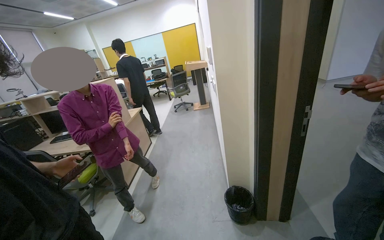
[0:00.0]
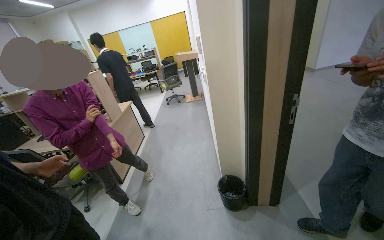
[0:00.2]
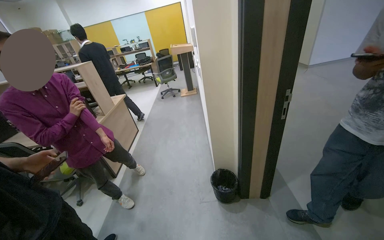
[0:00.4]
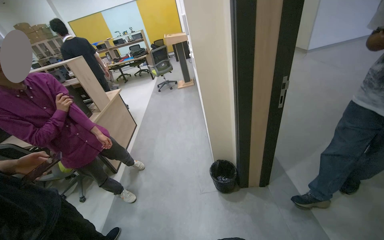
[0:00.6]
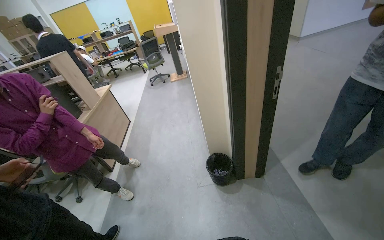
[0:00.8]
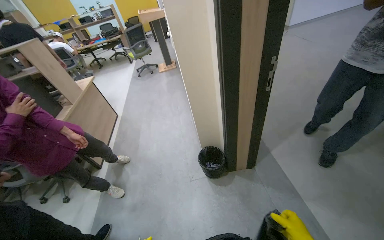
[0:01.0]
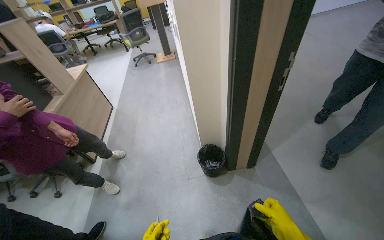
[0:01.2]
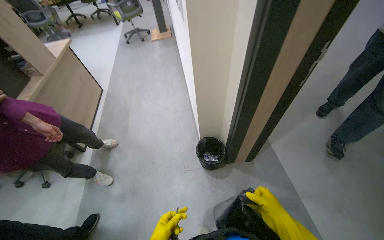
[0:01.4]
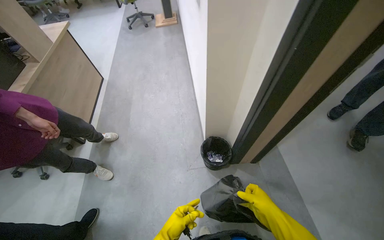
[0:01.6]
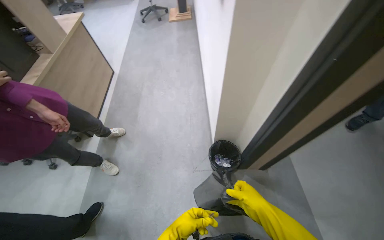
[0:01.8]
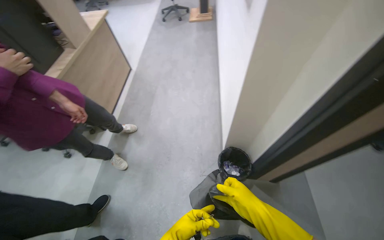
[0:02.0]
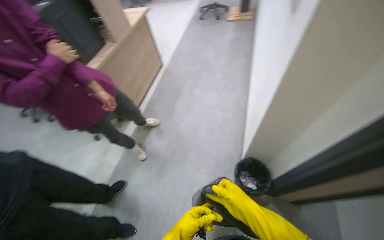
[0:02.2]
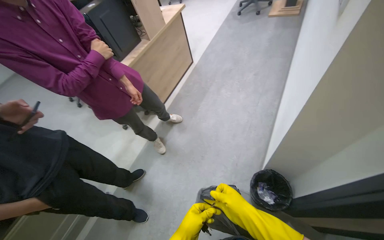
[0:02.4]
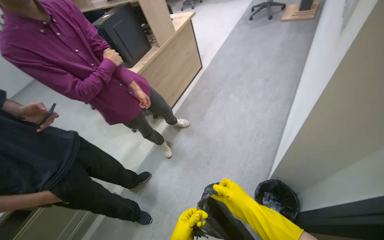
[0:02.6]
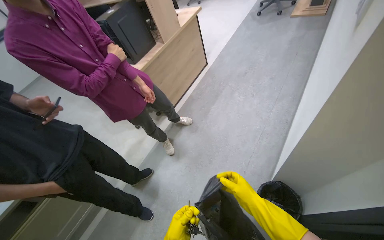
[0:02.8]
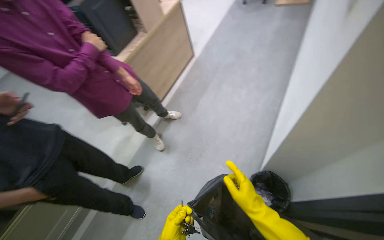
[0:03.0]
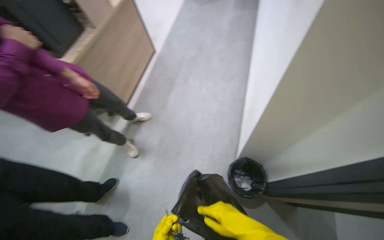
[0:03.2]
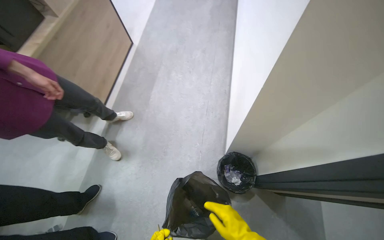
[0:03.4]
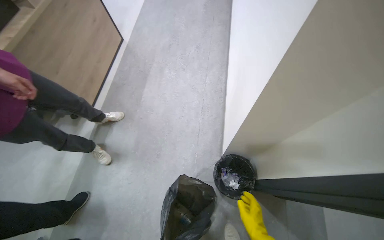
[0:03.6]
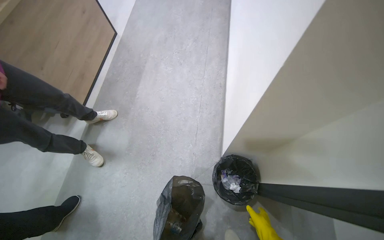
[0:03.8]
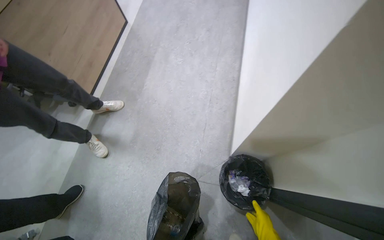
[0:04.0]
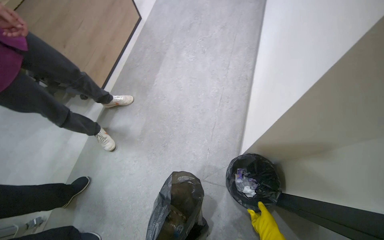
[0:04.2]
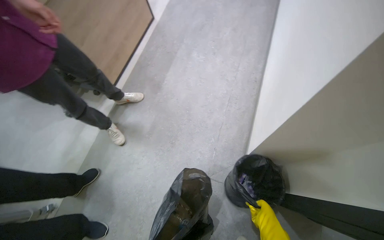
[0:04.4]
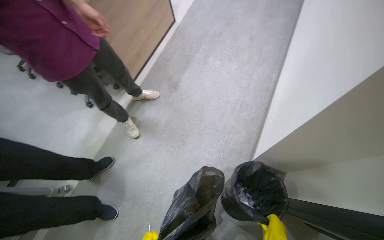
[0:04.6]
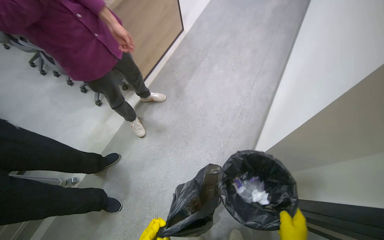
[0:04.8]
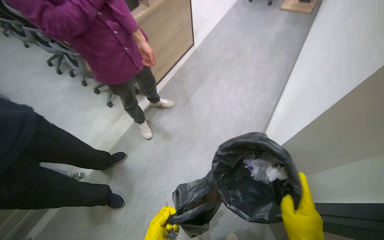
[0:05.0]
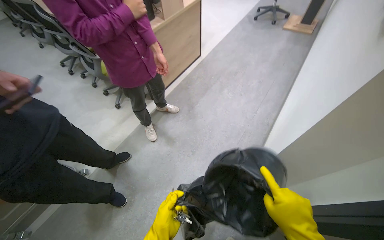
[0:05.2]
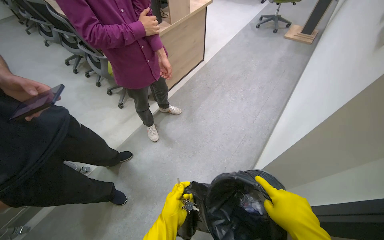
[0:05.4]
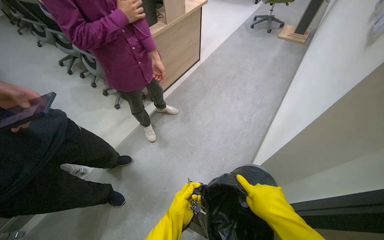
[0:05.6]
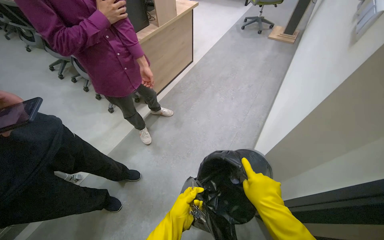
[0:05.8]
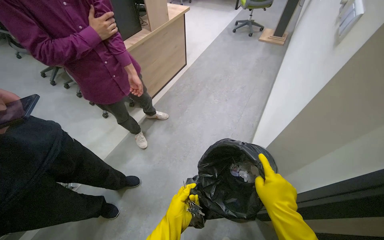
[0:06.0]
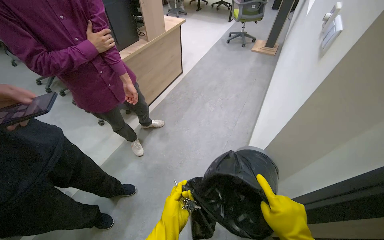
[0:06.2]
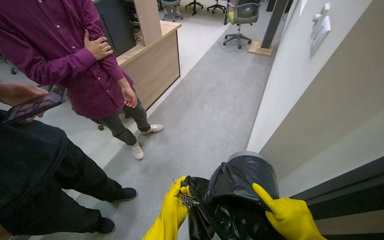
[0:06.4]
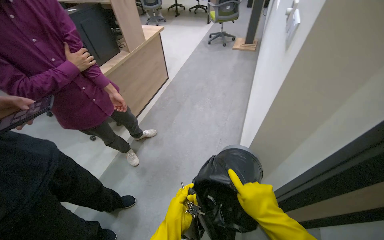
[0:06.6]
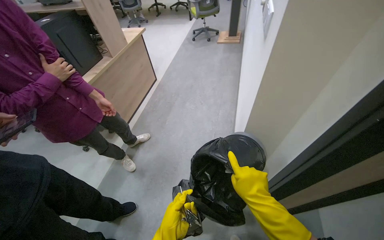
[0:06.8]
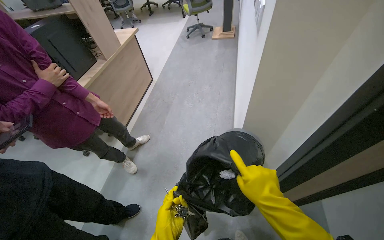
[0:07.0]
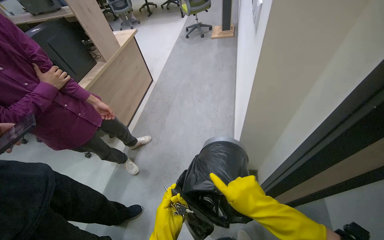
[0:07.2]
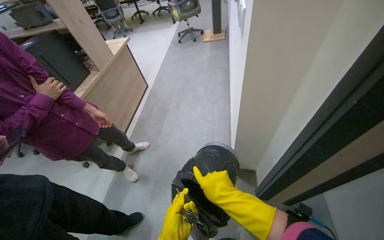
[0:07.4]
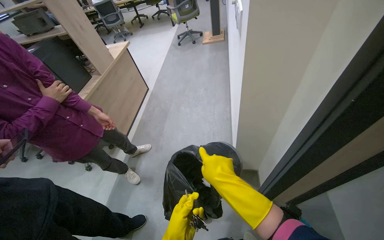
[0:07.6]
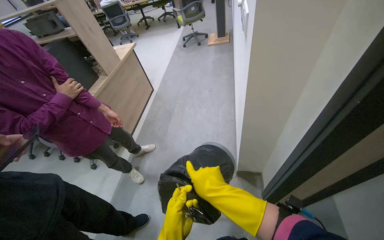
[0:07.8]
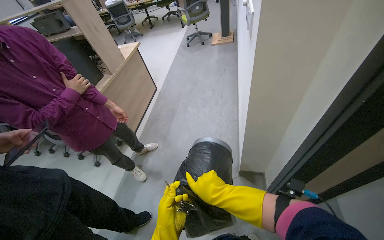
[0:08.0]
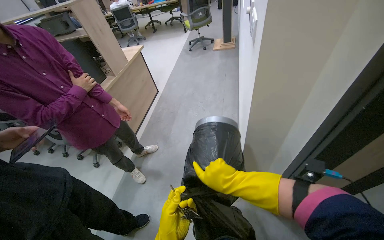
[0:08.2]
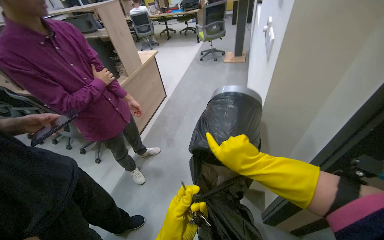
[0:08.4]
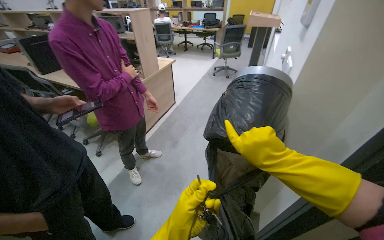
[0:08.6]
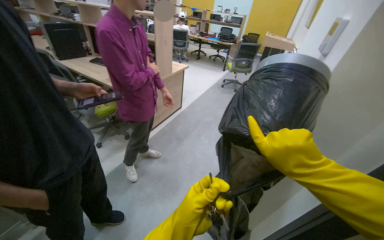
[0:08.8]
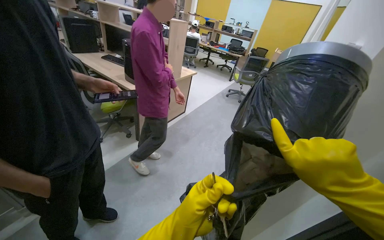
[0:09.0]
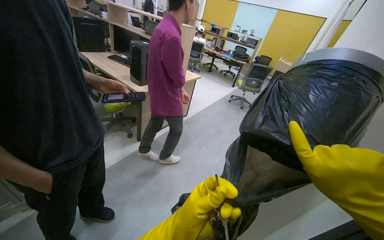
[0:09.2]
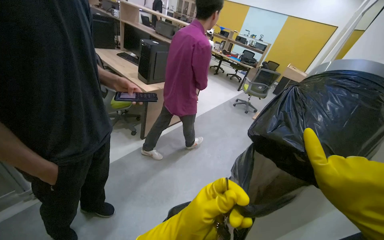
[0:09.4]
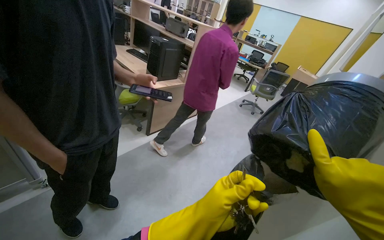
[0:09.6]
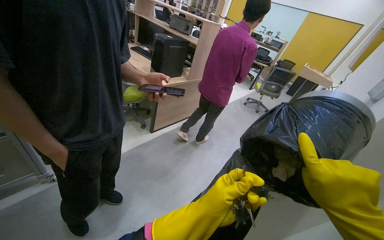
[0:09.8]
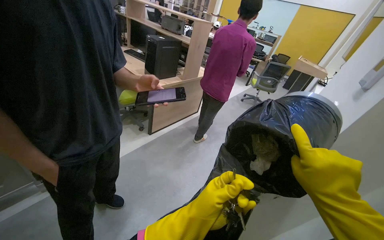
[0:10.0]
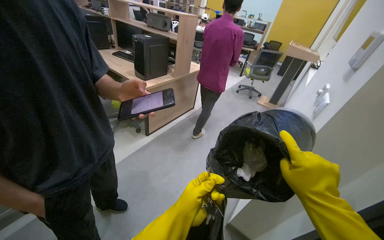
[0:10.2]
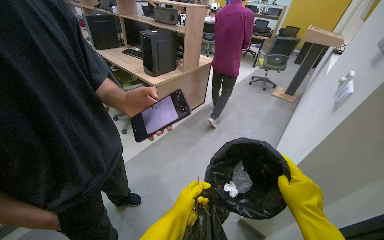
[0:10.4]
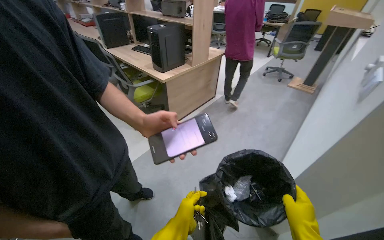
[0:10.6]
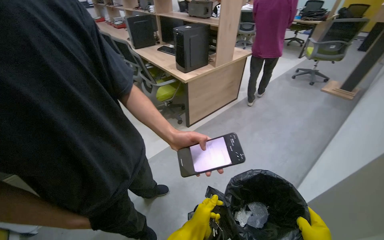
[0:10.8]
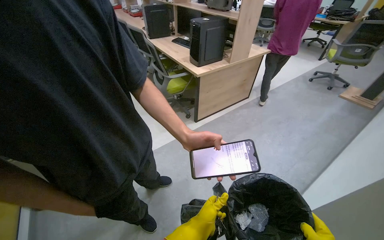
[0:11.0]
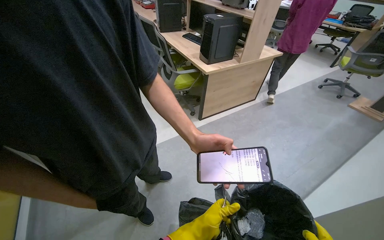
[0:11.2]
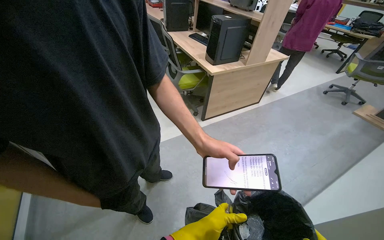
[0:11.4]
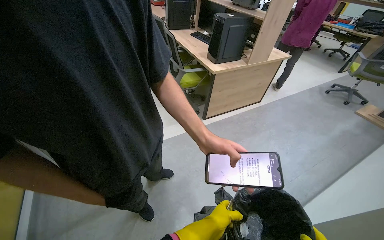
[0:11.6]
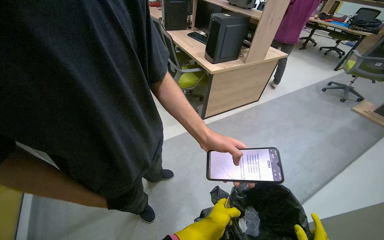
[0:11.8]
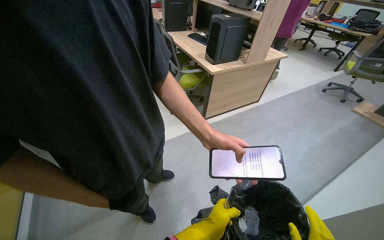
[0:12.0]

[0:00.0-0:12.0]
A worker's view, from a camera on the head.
Job: managing trash.
The whole recording: Emptying trash cans and replacing bags. The worker empties trash from cans, replaces the bags, and places the full bags into a larger bin.
0:00.0 to 0:01.6: The camera travels about 50 cm. The view tips downward by roughly 30 degrees.
0:01.6 to 0:03.0: The head rotates some 35 degrees to the left.
0:04.4 to 0:06.0: The camera travels approximately 50 cm.
0:07.6 to 0:09.0: The view tips upward by approximately 15 degrees. Everything in view rotates approximately 35 degrees clockwise.
0:10.4 to 0:12.0: The wearer's head swings about 20 degrees to the left.

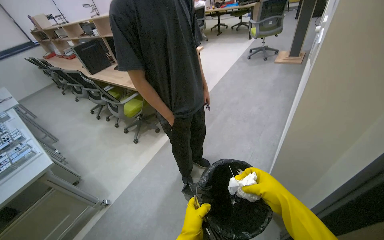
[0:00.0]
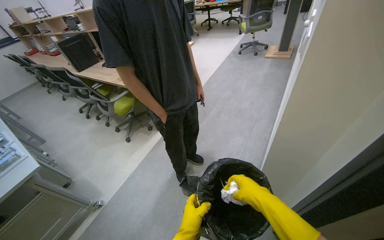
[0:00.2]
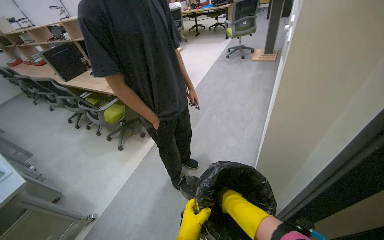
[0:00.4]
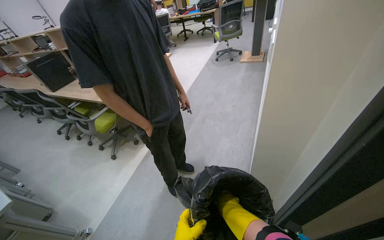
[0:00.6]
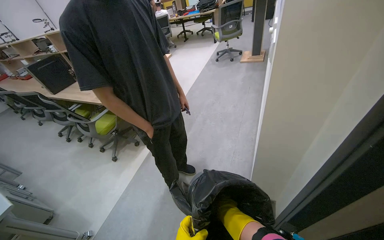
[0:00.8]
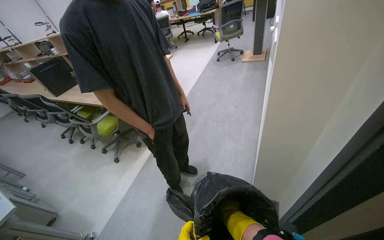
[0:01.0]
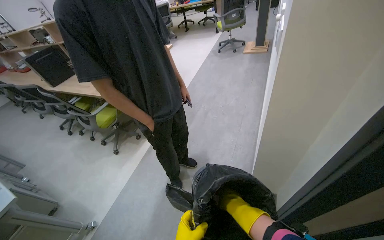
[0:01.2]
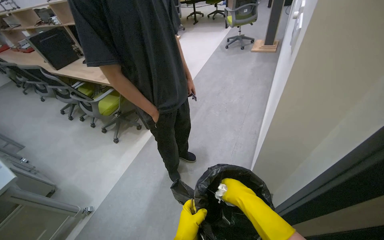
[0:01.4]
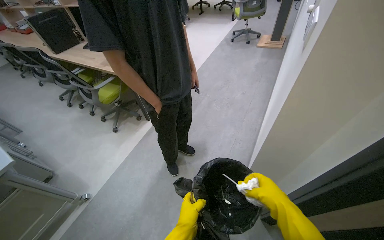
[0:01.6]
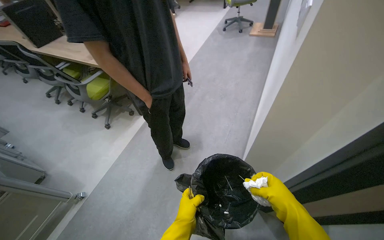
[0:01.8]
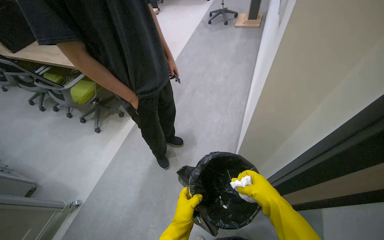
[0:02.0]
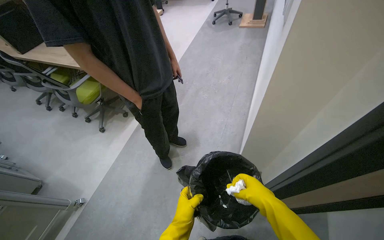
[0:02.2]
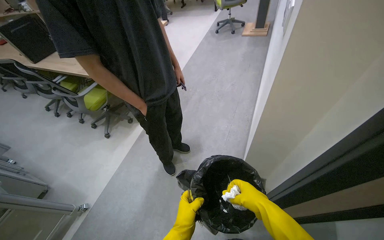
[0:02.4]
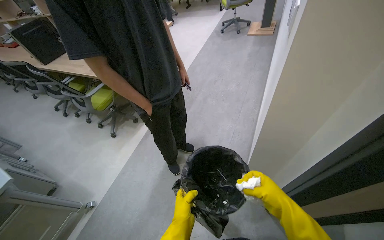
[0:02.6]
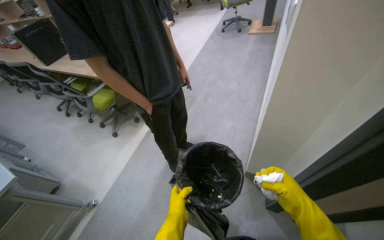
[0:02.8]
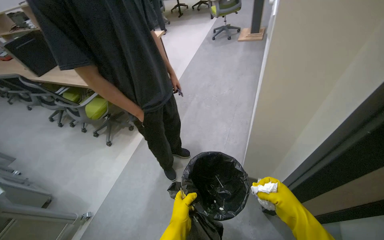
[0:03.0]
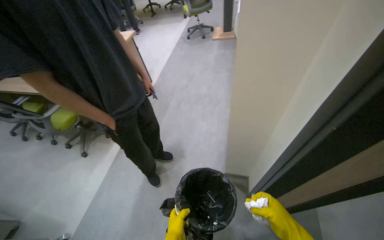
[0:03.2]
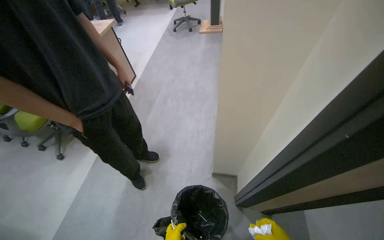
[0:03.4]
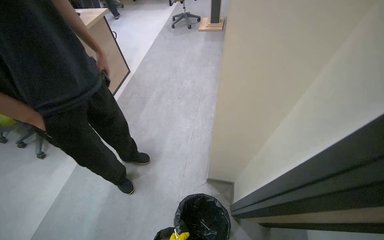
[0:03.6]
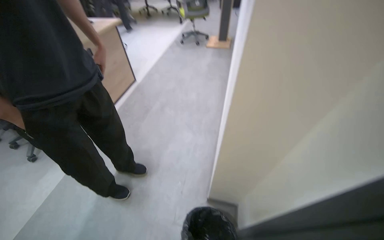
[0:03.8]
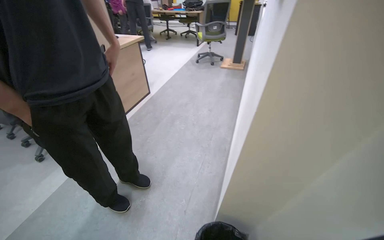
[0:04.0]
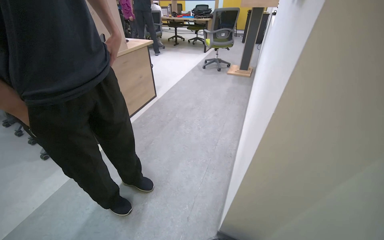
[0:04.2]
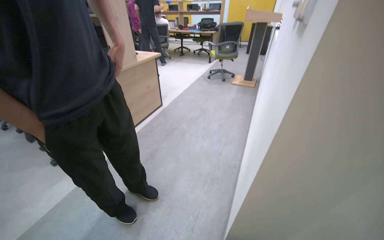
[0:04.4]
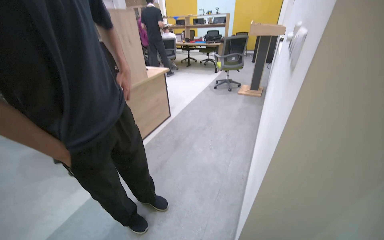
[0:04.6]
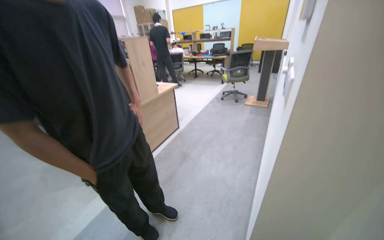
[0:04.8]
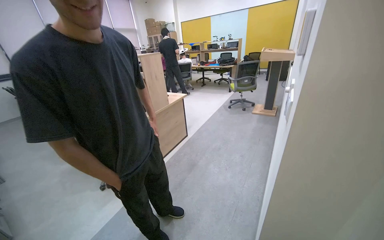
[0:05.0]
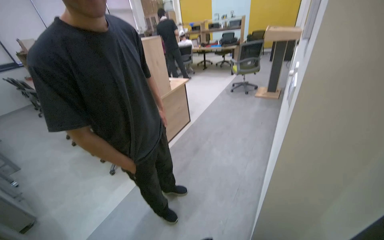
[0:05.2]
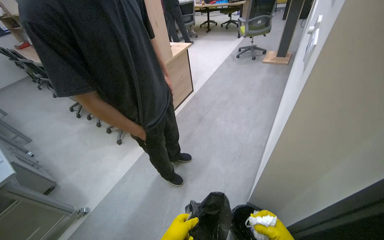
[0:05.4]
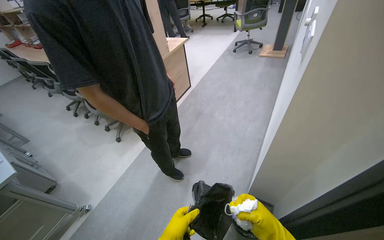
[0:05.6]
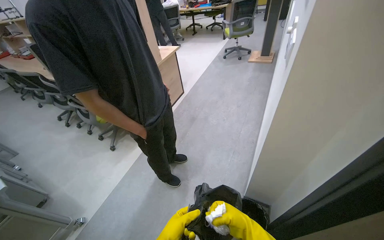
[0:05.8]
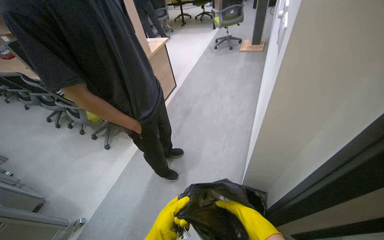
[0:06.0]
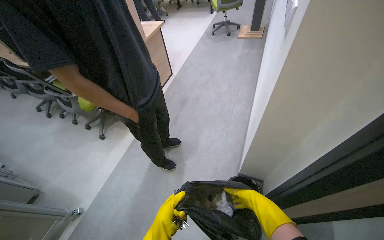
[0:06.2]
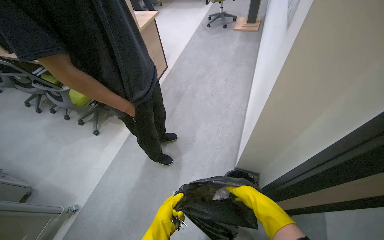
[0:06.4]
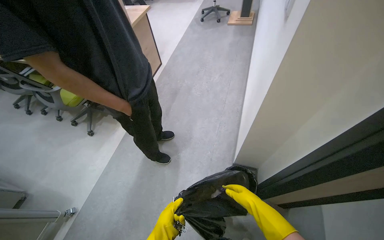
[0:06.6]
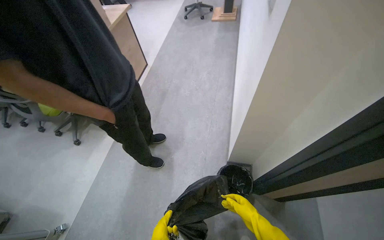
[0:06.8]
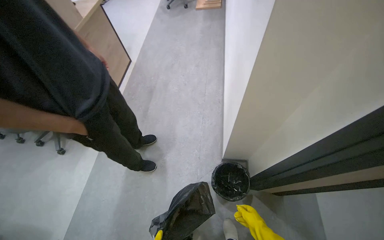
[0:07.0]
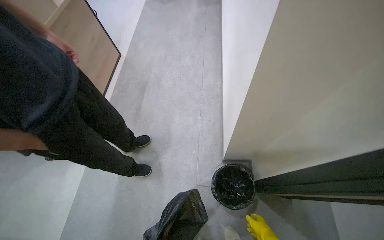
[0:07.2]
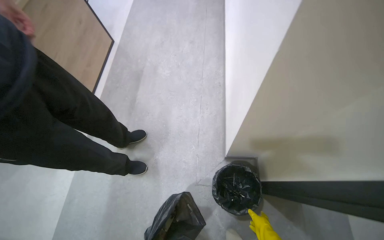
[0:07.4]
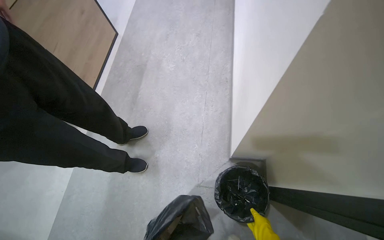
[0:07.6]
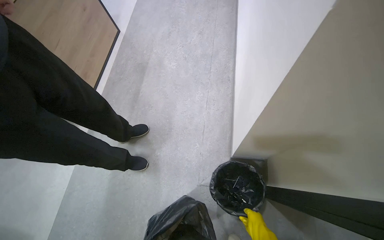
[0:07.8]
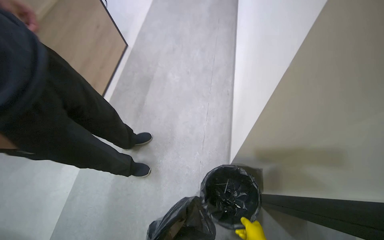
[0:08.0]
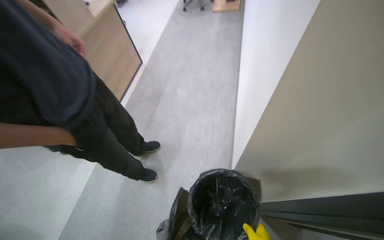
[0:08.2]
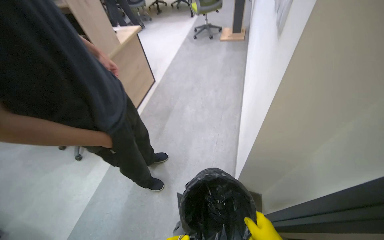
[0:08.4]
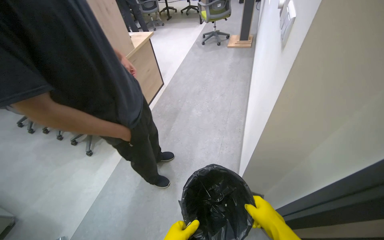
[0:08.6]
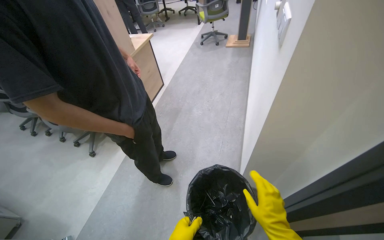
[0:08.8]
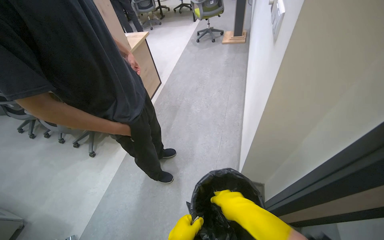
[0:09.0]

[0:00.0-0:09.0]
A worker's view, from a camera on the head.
Job: managing trash.
The whole recording: Emptying trash cans and replacing bags. The worker empties trash from cans, replaces the bags, and places the full bags into a larger bin.
0:00.0 to 0:01.6: The right hand goes farther from the camera and returns, roughly 10 cm each way.
0:01.6 to 0:03.0: The right hand goes about 10 cm to the right.
0:03.0 to 0:04.4: The view tilts roughly 15 degrees upward.
0:06.0 to 0:07.6: The head travels about 50 cm. The wearer looks some 20 degrees further downward.
0:07.6 to 0:09.0: The head travels some 40 cm. The view tilts about 15 degrees upward.
